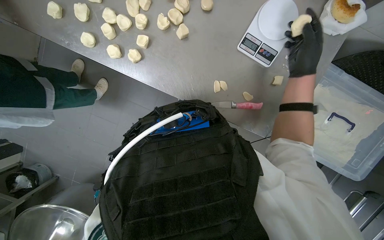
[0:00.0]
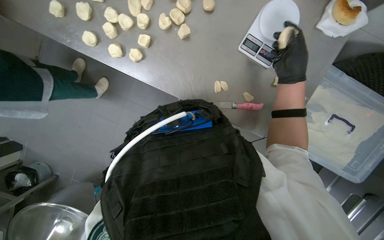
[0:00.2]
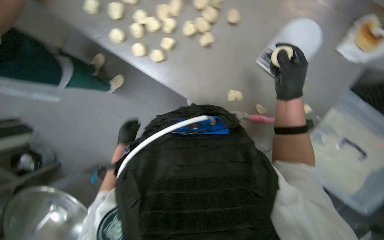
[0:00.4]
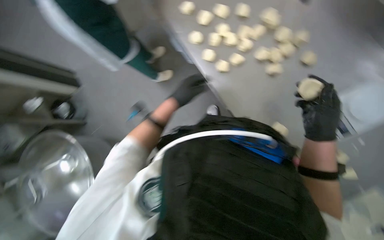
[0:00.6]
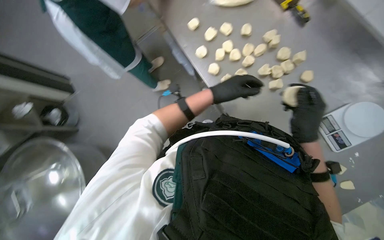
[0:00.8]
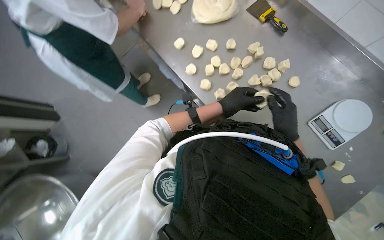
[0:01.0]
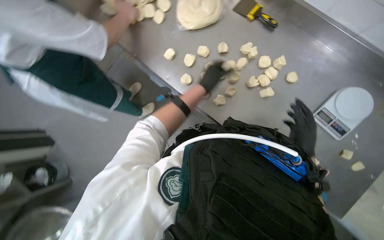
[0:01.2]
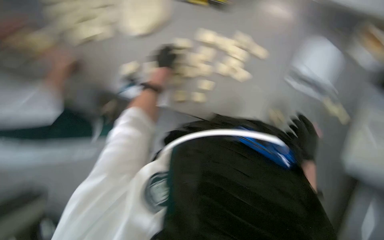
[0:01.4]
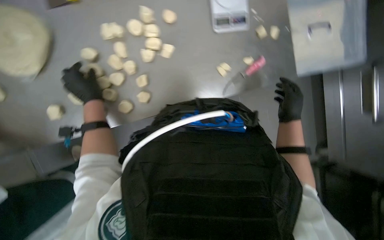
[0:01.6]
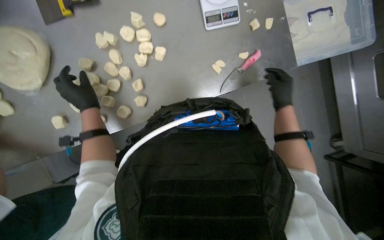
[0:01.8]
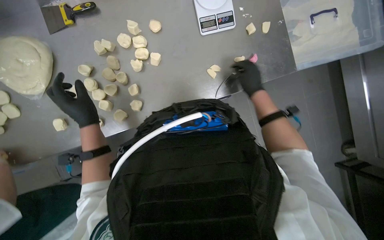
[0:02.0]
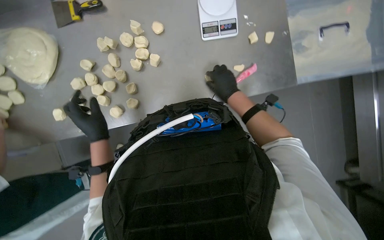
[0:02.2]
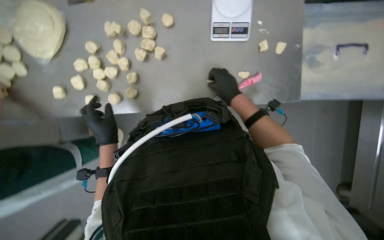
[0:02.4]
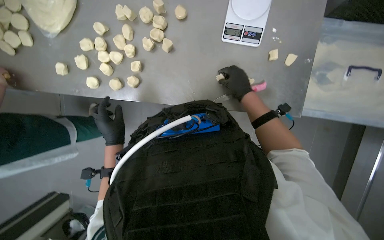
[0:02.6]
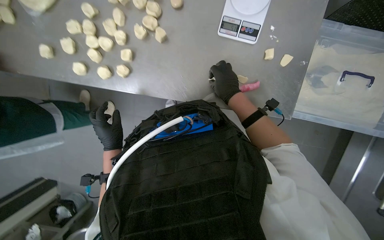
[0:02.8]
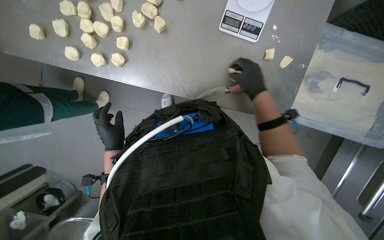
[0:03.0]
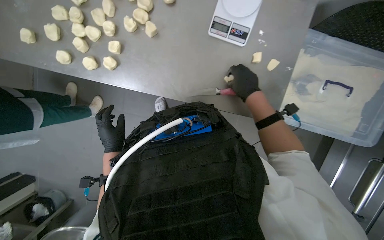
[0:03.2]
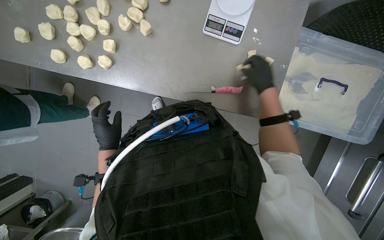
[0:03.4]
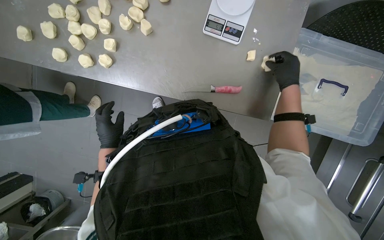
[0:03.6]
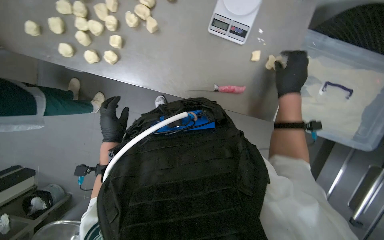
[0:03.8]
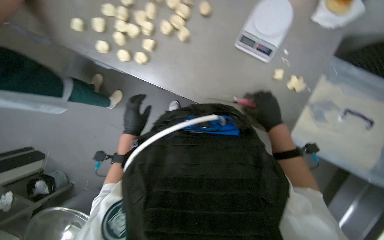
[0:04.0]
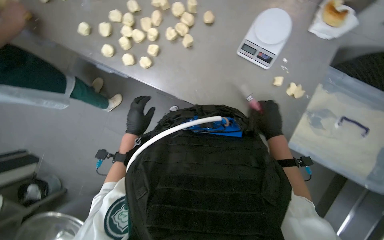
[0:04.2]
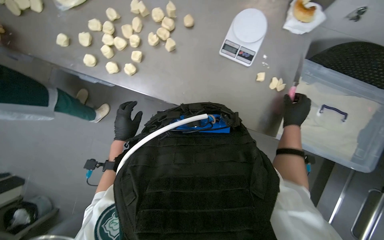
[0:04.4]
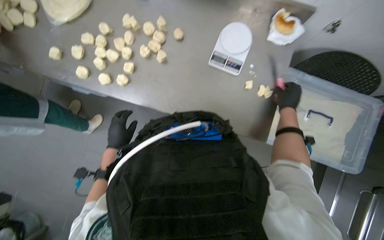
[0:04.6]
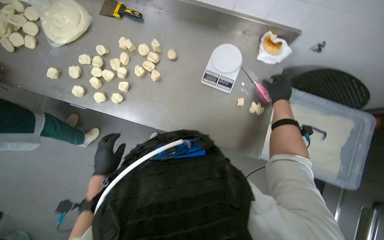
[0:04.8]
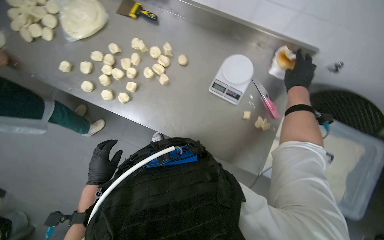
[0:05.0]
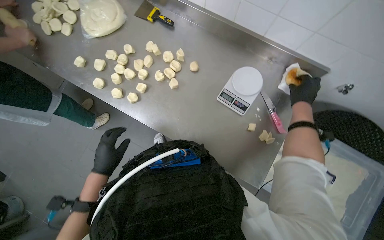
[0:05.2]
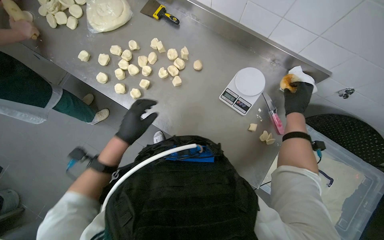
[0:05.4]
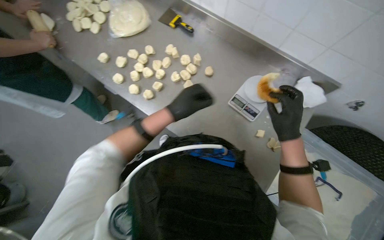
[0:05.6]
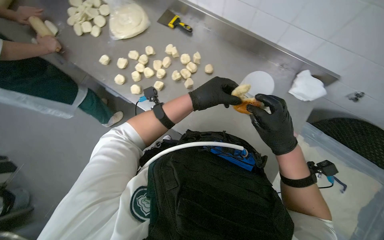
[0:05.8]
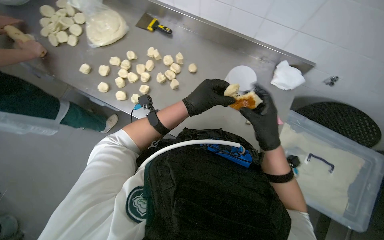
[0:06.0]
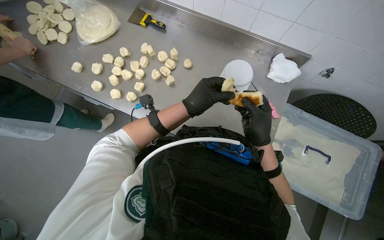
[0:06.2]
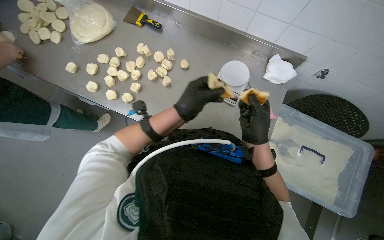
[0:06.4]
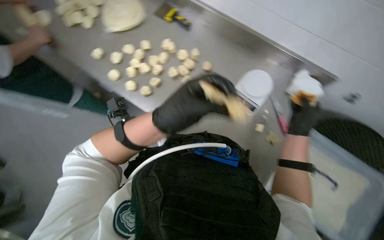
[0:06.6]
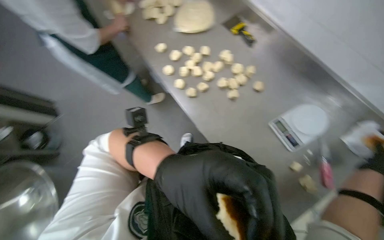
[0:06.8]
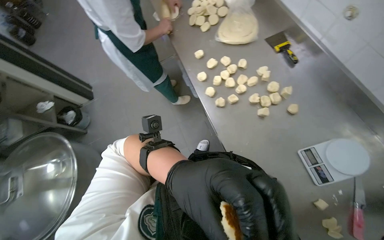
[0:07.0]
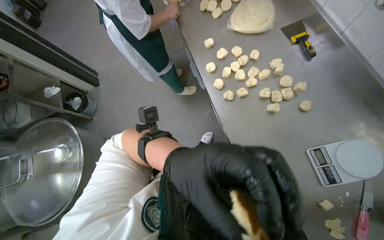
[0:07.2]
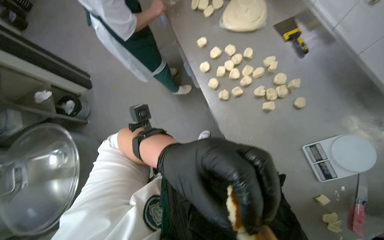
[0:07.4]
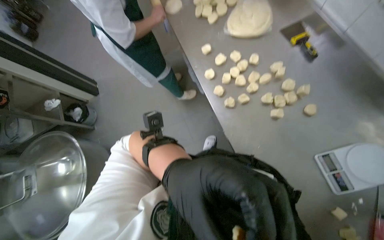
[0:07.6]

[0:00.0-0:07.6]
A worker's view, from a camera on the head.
Job: preparing food.
The whole recording: Portioning and shaping dough. The worker cuts dough into individual portions, weighs them, and then shapes them into balls.
0:00.0 to 0:01.6: The view tips upward by approximately 20 degrees.
0:01.6 to 0:03.0: Everything in view rotates about 30 degrees clockwise. The left hand heads down the picture and to the right, covering some 40 cm, while the right hand goes approximately 20 cm up the picture.
0:03.0 to 0:04.6: The camera pitches upward, by about 15 degrees. The right hand moves to the right, approximately 15 cm, and moves roughly 10 cm down the picture and comes back.
0:04.6 to 0:06.0: The right hand goes about 15 cm nearer to the camera and to the left, while the left hand heads to the right, up the picture and nearer to the camera, covering about 35 cm.
0:06.0 to 0:07.6: The wearer's head swings about 40 degrees to the left.

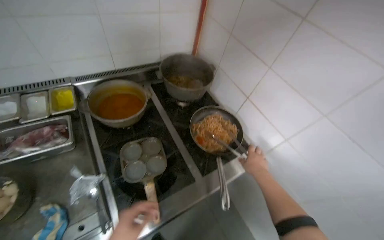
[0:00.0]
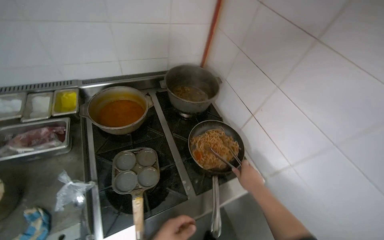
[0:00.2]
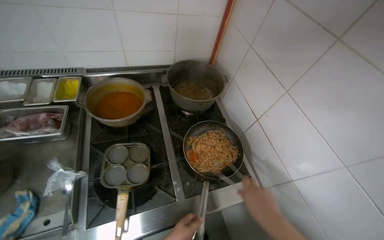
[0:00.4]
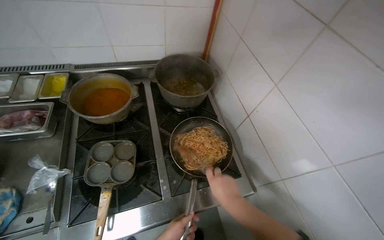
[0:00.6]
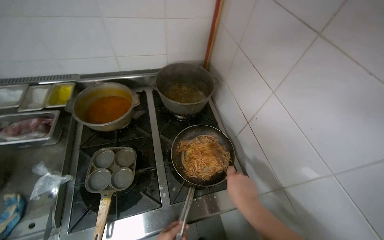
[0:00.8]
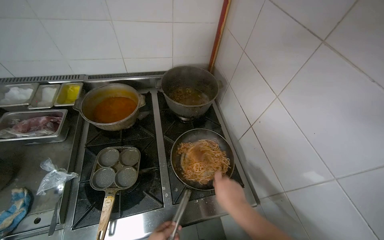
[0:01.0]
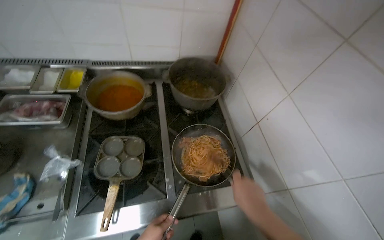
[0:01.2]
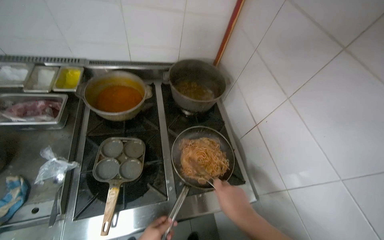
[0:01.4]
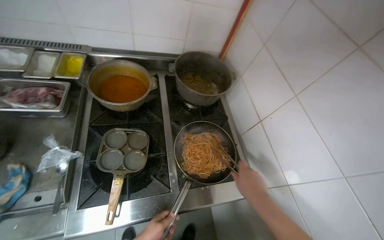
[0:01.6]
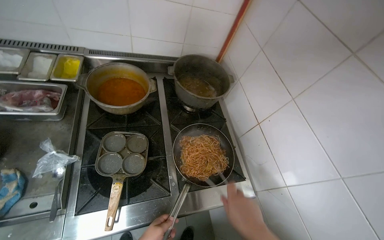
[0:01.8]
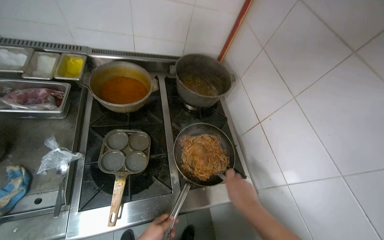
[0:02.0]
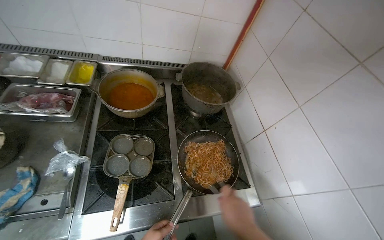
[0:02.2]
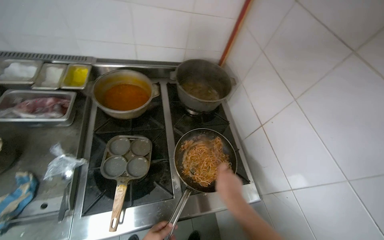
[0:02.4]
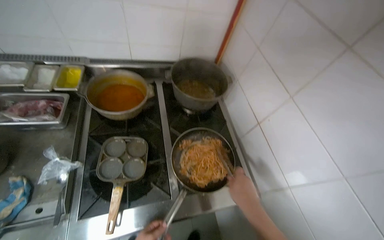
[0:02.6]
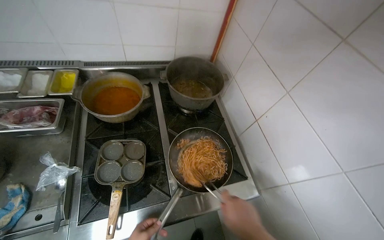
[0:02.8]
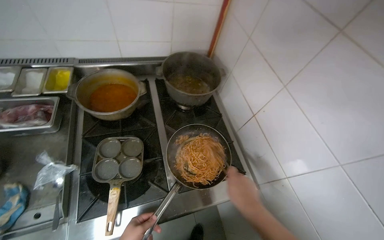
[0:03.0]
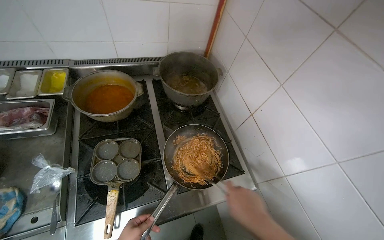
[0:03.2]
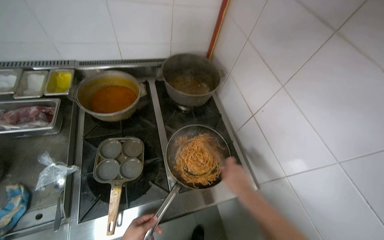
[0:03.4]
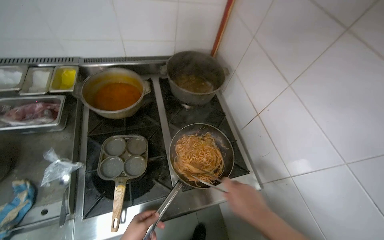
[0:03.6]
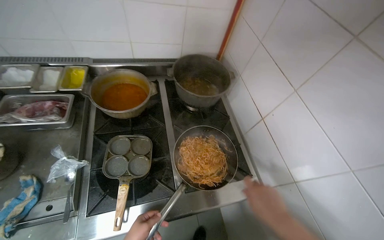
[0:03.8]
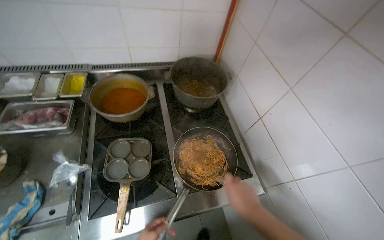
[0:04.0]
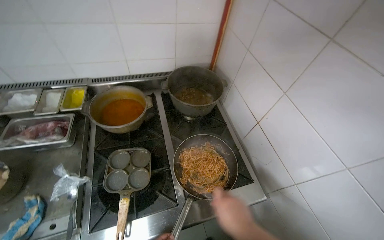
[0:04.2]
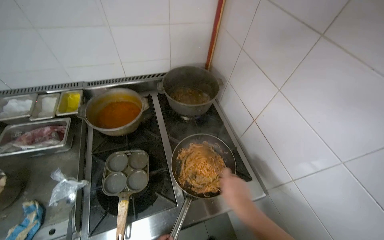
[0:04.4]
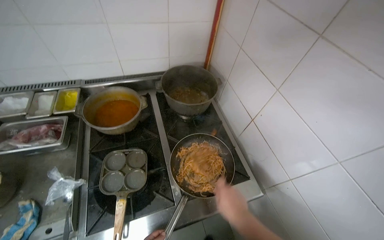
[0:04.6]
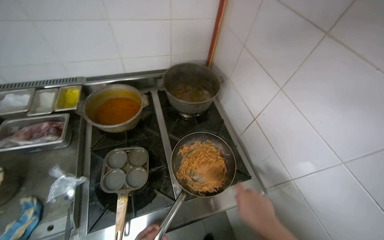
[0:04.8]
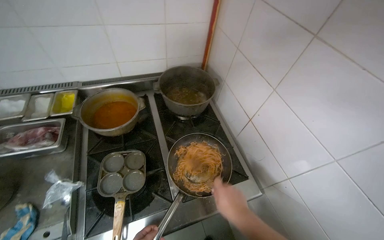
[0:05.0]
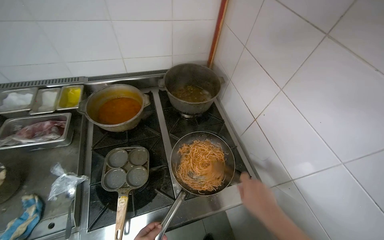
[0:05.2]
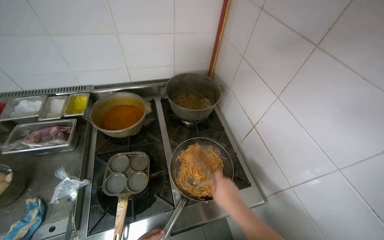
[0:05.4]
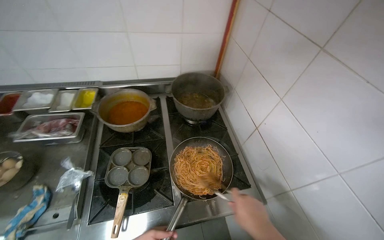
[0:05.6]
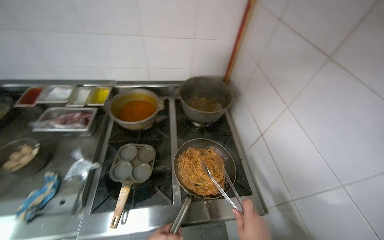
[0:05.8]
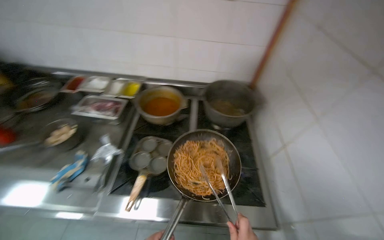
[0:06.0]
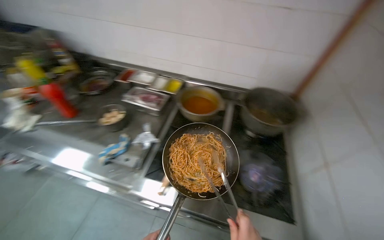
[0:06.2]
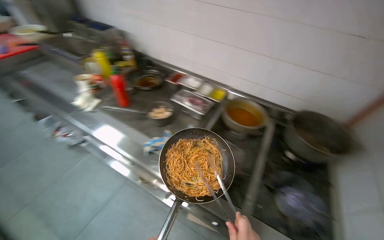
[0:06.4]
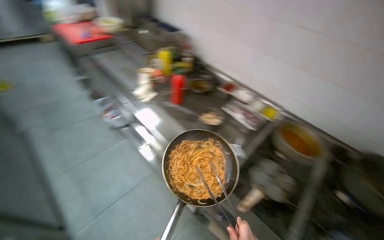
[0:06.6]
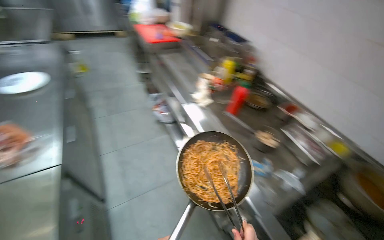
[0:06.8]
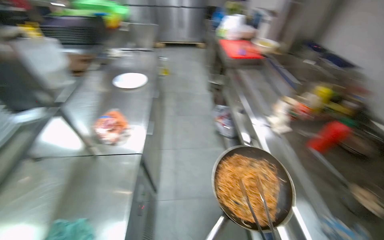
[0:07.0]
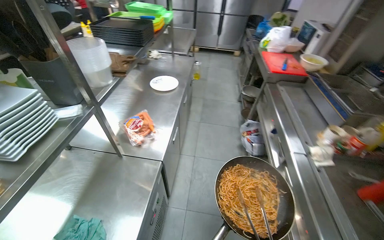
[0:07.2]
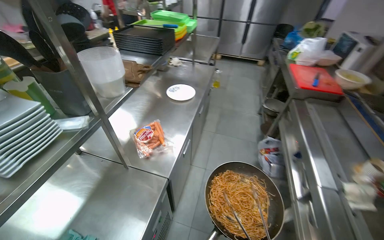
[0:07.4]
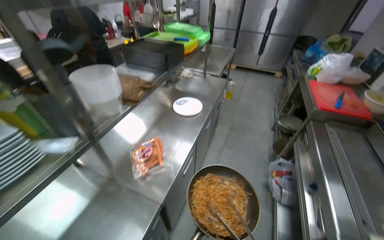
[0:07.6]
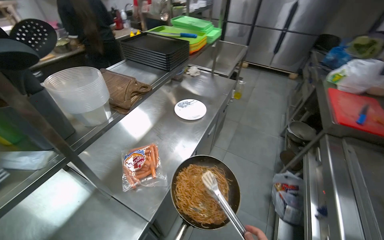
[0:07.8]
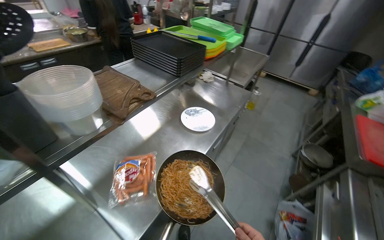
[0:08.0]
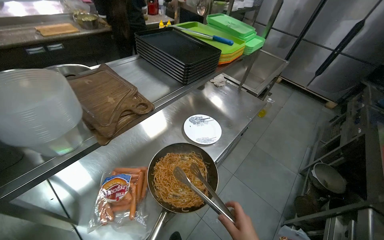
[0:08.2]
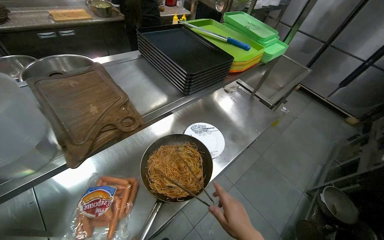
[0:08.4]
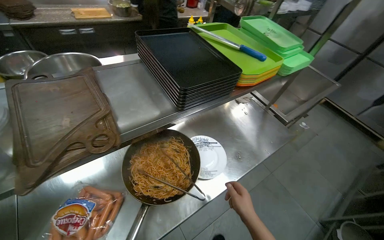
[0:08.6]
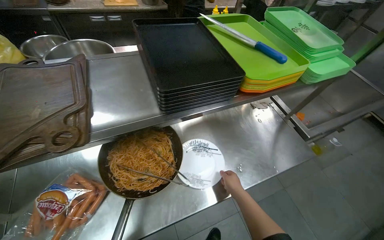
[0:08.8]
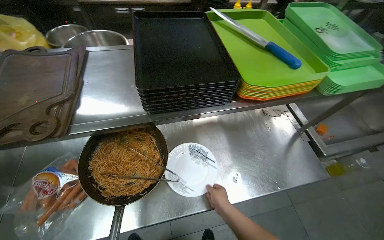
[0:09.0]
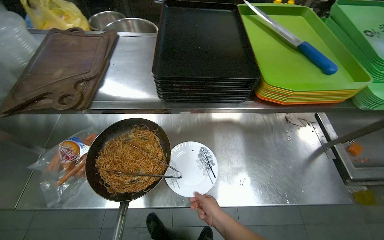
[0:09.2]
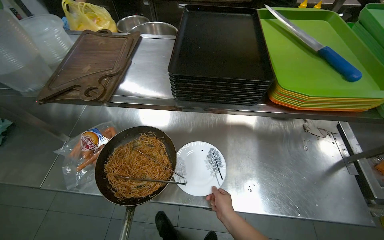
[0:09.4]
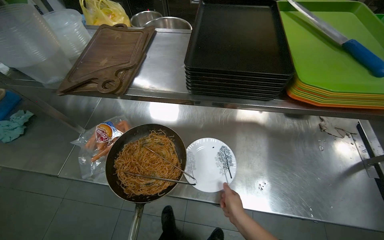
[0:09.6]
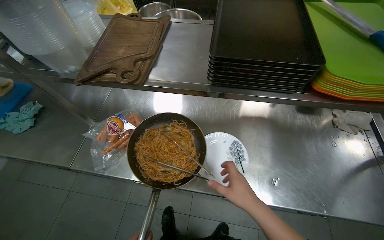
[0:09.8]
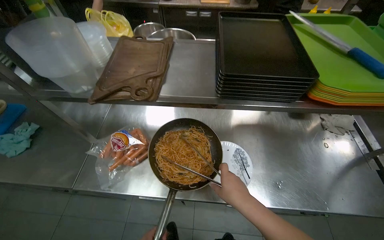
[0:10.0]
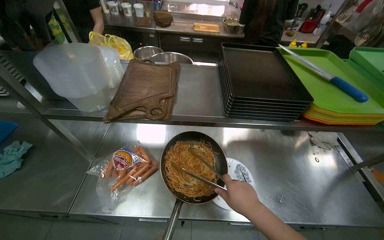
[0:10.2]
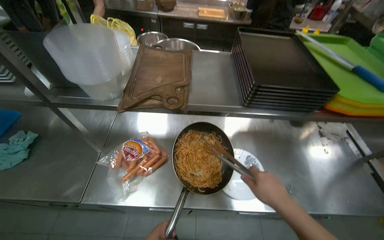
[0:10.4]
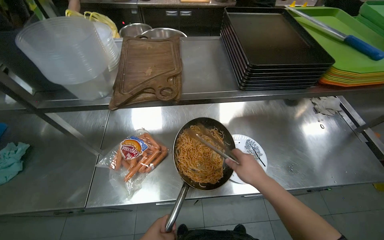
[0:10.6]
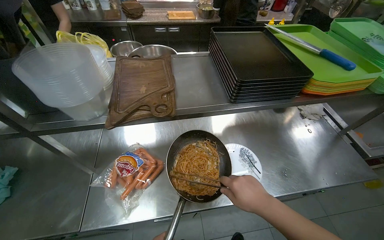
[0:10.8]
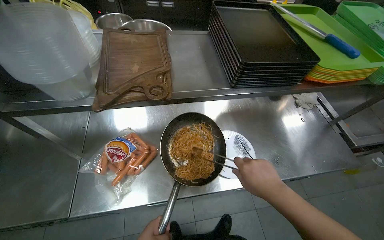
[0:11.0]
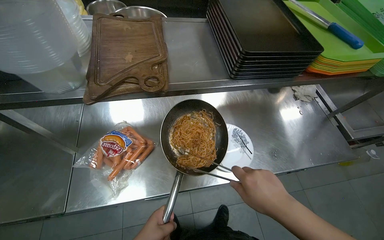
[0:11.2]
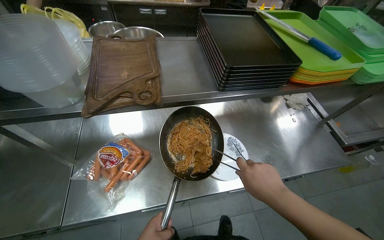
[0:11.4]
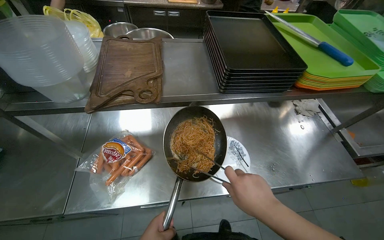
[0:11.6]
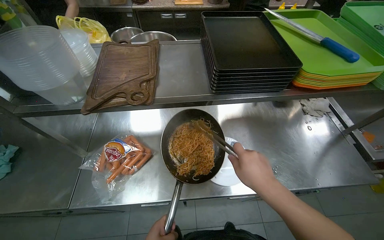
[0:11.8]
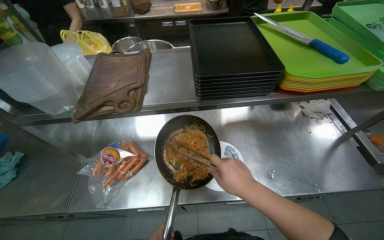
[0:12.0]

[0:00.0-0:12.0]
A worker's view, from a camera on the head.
Job: preparing food.
The whole recording: Transferring cooked noodles to plate. The worker uses tongs to transfer cooked noodles from a pan onto a white plate.
0:01.6 to 0:03.0: The right hand goes nearer and farther, about 10 cm each way, reversing 2 times.
0:04.4 to 0:06.0: The head rotates about 20 degrees to the left.
0:06.0 to 0:07.6: The wearer moves roughly 90 cm. The wearer looks about 110 degrees further to the left. The camera pitches upward, by about 15 degrees.
0:07.6 to 0:09.0: The wearer moves some 90 cm. The wearer's head swings about 55 degrees to the left.
0:09.0 to 0:10.4: The right hand is displaced nearer to the camera and up the picture by approximately 15 cm.
